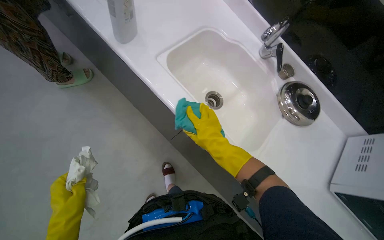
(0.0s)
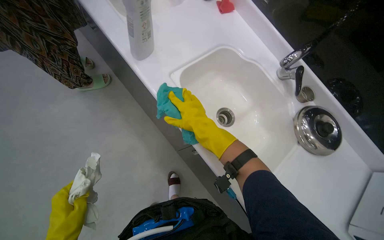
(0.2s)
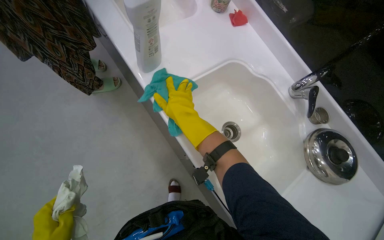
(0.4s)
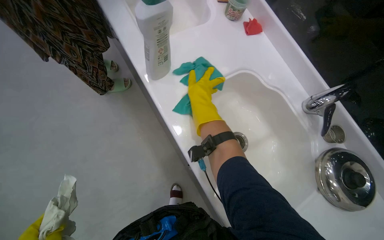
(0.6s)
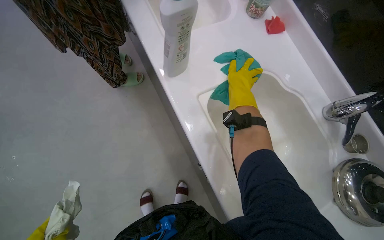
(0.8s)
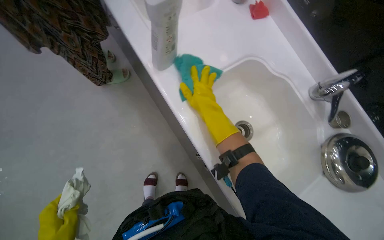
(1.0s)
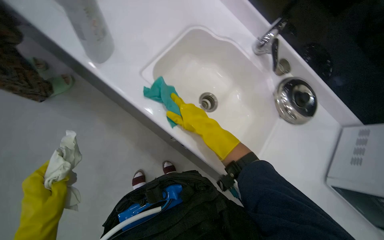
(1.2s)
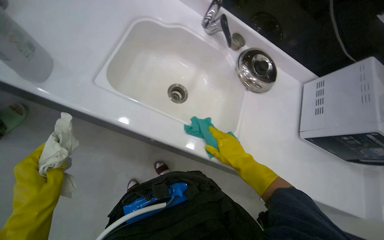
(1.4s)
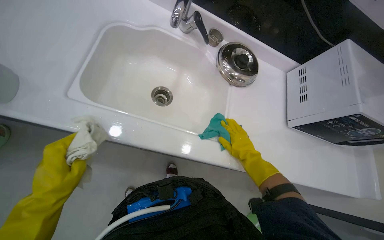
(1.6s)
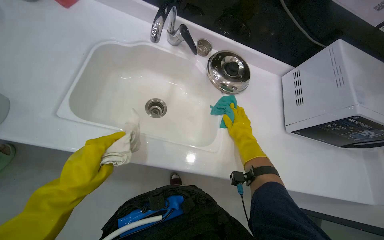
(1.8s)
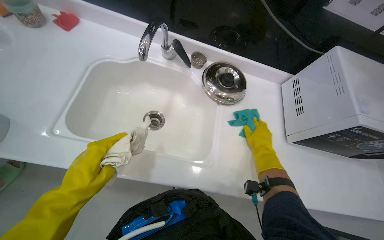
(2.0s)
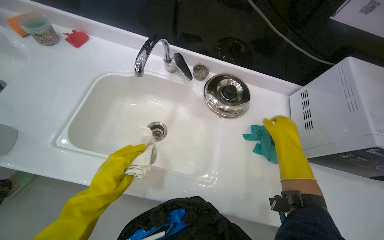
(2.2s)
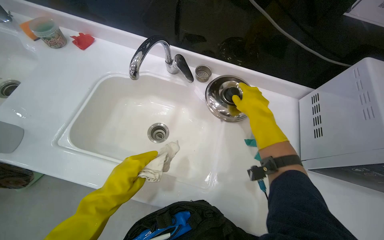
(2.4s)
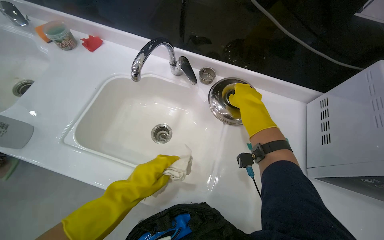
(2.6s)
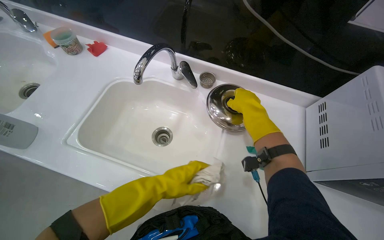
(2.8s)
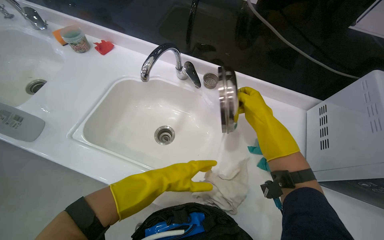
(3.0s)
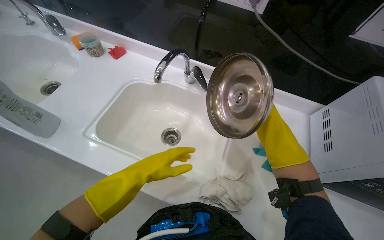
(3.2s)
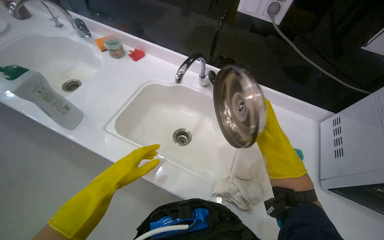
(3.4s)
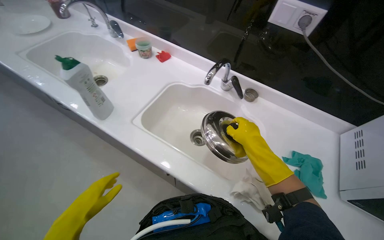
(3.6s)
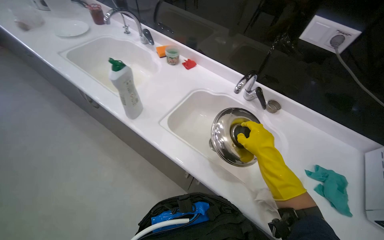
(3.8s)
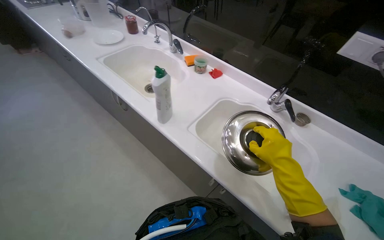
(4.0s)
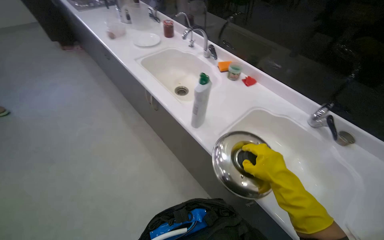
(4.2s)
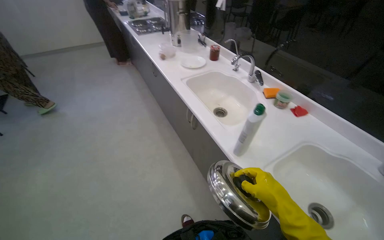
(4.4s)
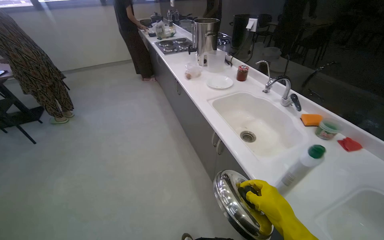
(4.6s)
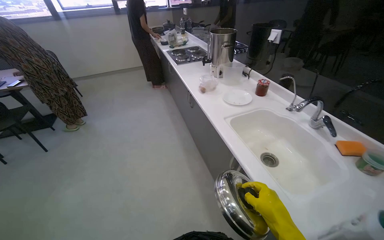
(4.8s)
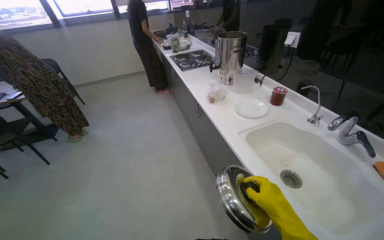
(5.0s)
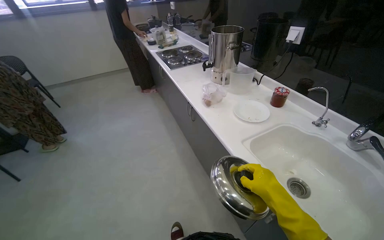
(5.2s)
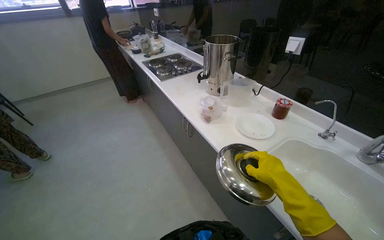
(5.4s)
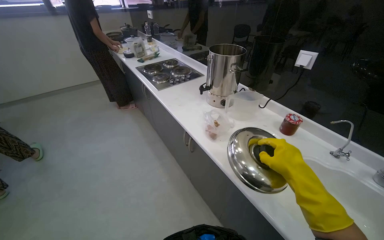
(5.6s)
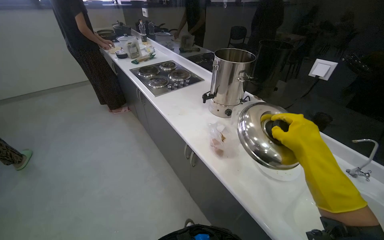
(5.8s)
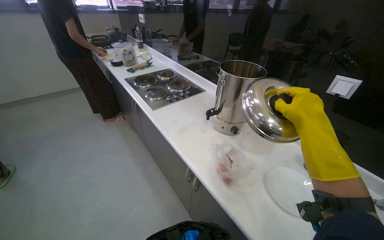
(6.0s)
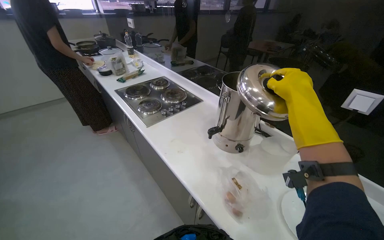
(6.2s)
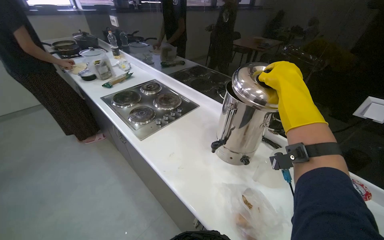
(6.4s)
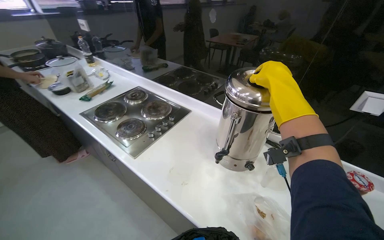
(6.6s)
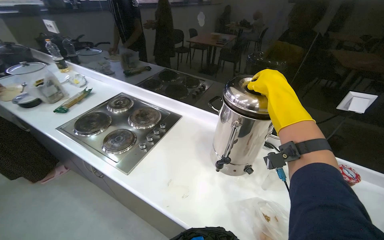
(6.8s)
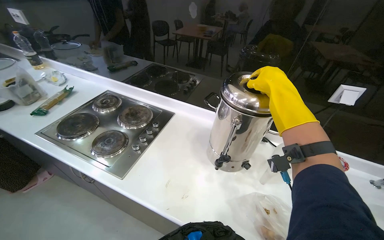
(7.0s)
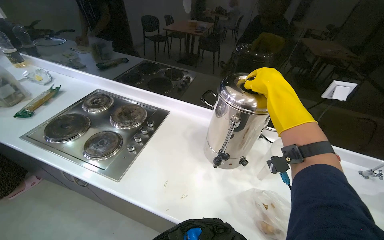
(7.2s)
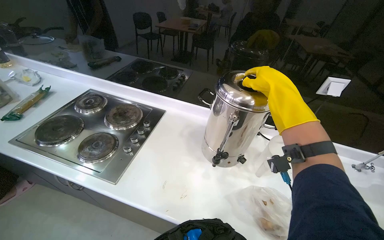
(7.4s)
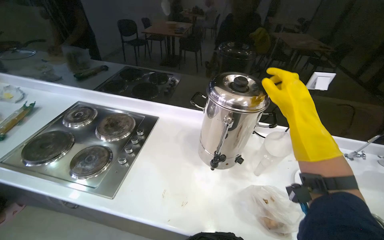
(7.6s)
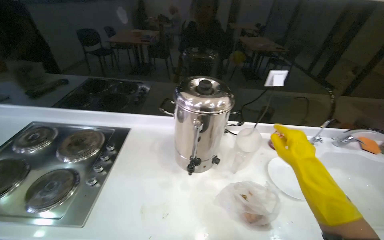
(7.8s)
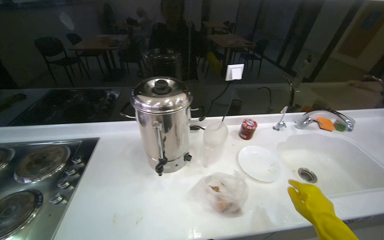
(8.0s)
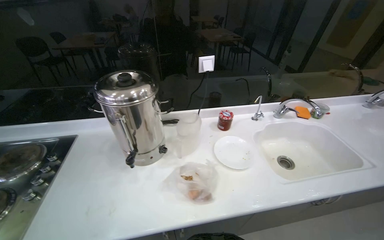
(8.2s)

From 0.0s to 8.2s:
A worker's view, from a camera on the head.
Job: cleaning kitchen.
The whole recording: Cleaning microwave exterior. The worker cleans the exterior surfaces of the microwave with a white cloth.
From 0.0s to 1.6s: The scene rotates counterclockwise by some 30 degrees.
From 1.6s to 3.2s: The camera is aimed approximately 20 degrees further to the left. The camera pitches upward, by about 15 degrees. The left hand shifts approximately 30 cm to the right. Meanwhile the right hand moves up the picture and to the right, some 30 cm.
From 3.2s to 5.0s: The camera travels approximately 80 cm. The head turns to the left by roughly 50 degrees. The wearer looks some 25 degrees further upward.
From 5.0s to 6.6s: The wearer moves approximately 1 m. The wearer looks about 35 degrees further to the right.
From 6.6s to 8.2s: The wearer looks approximately 45 degrees further to the right.

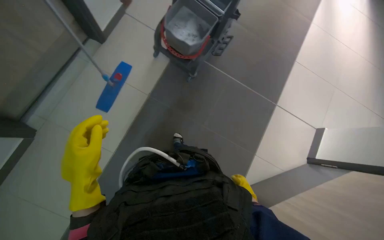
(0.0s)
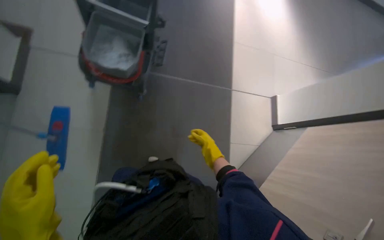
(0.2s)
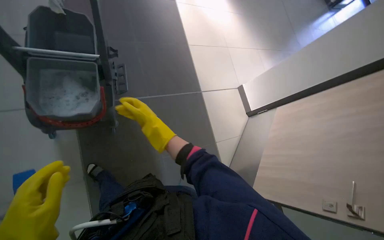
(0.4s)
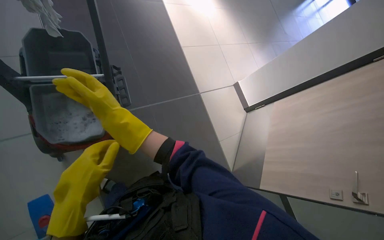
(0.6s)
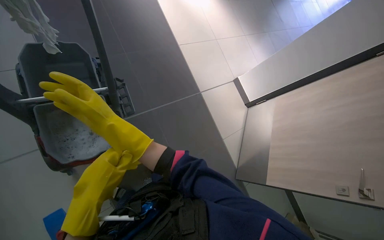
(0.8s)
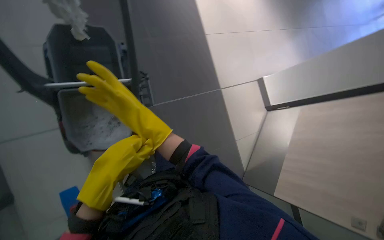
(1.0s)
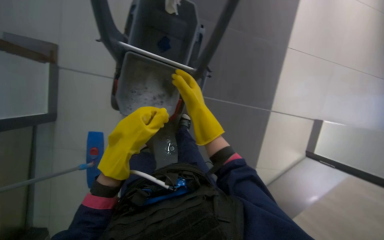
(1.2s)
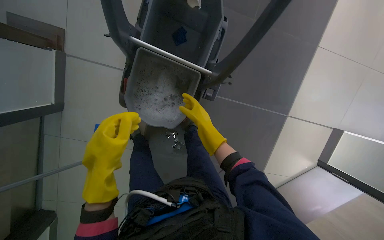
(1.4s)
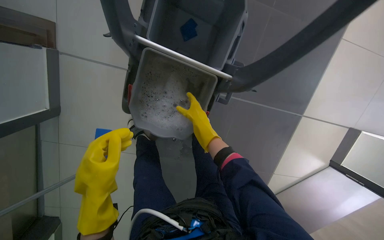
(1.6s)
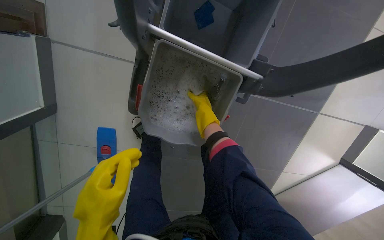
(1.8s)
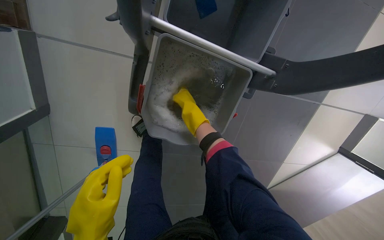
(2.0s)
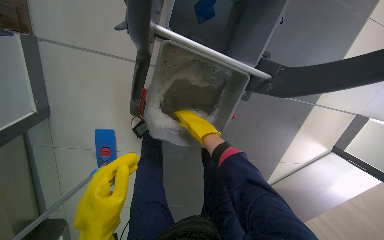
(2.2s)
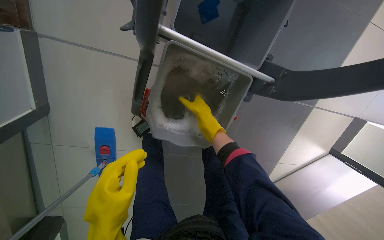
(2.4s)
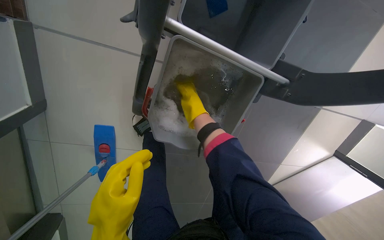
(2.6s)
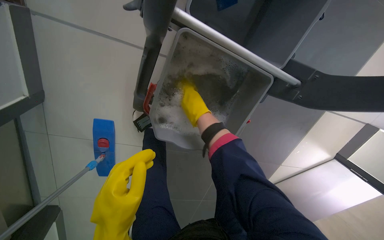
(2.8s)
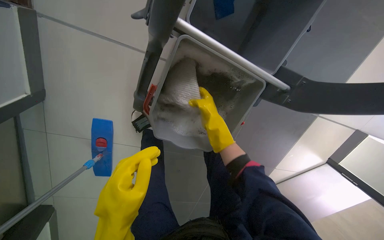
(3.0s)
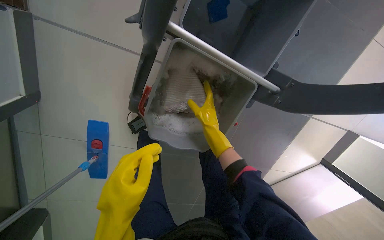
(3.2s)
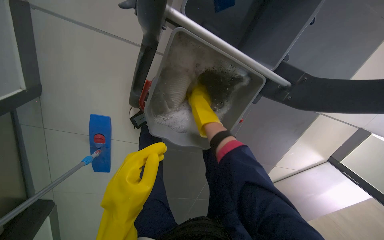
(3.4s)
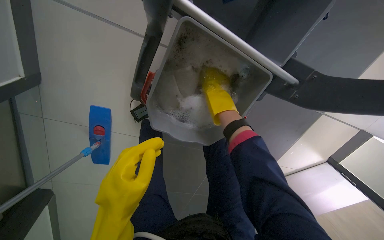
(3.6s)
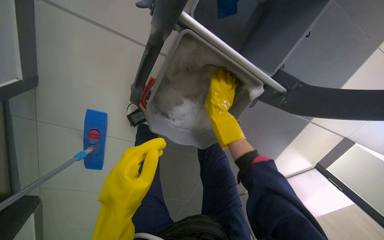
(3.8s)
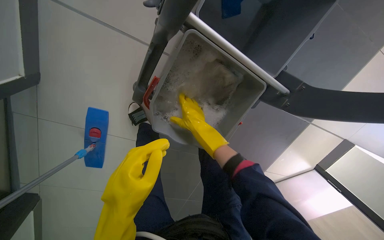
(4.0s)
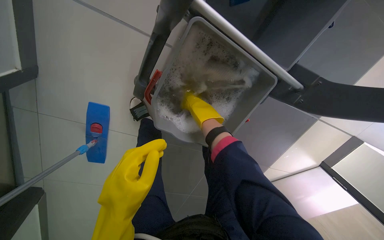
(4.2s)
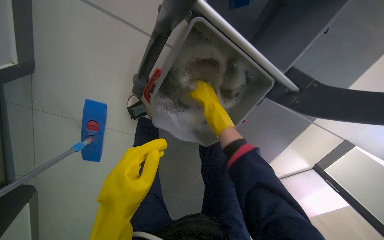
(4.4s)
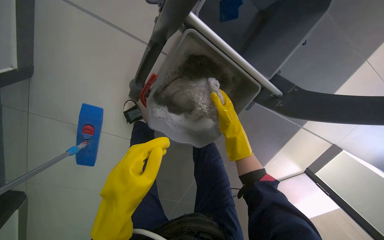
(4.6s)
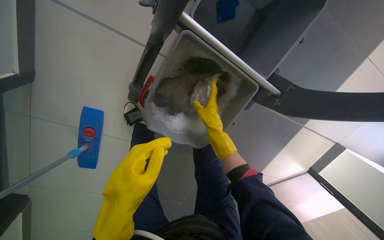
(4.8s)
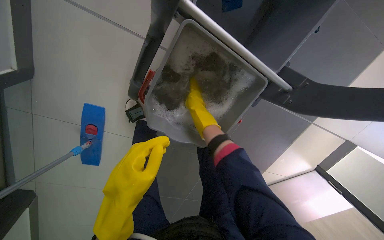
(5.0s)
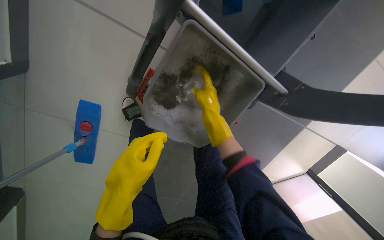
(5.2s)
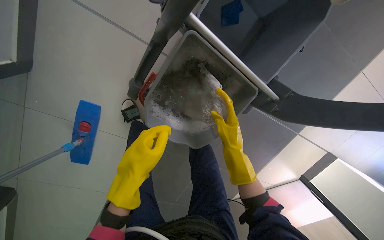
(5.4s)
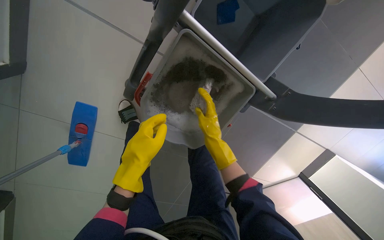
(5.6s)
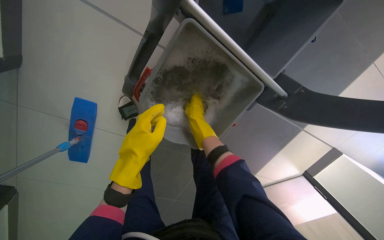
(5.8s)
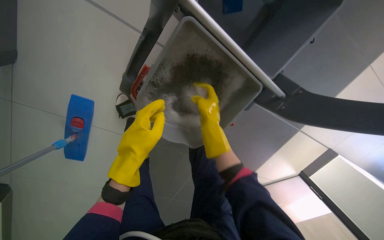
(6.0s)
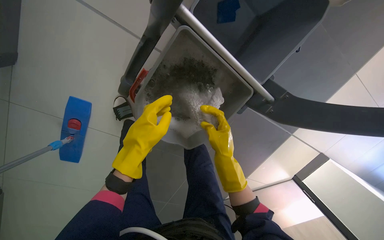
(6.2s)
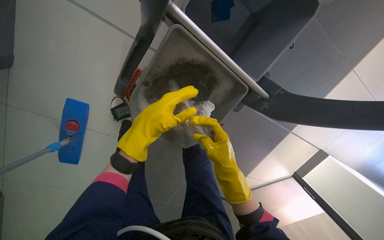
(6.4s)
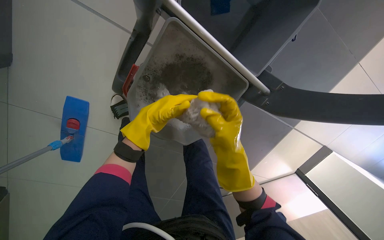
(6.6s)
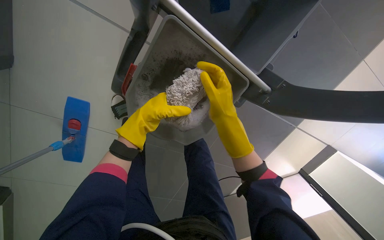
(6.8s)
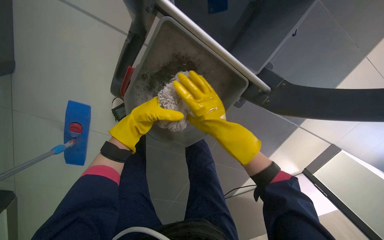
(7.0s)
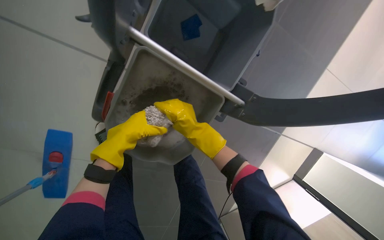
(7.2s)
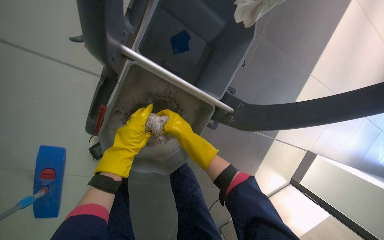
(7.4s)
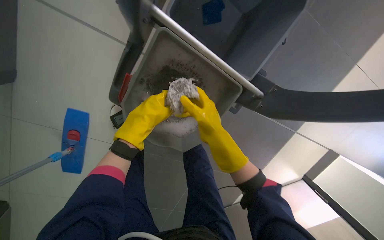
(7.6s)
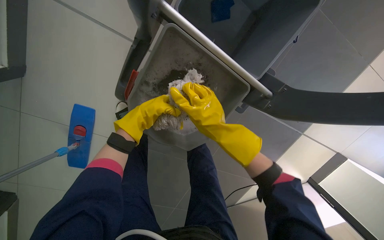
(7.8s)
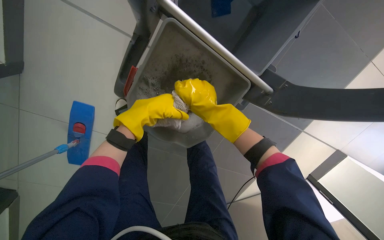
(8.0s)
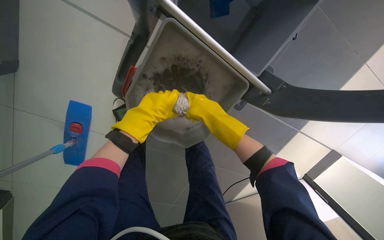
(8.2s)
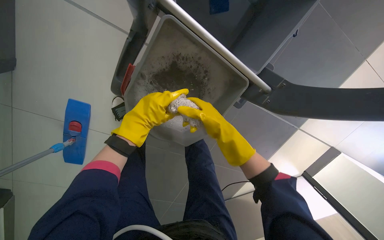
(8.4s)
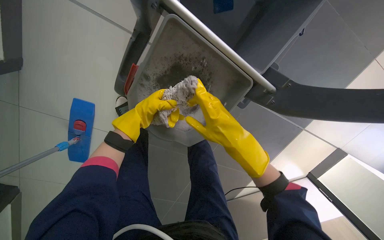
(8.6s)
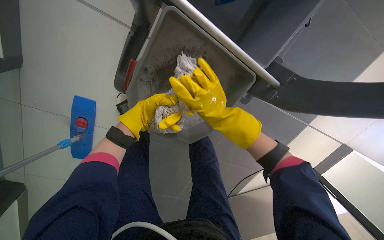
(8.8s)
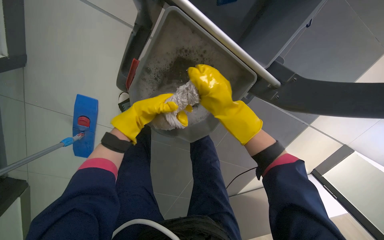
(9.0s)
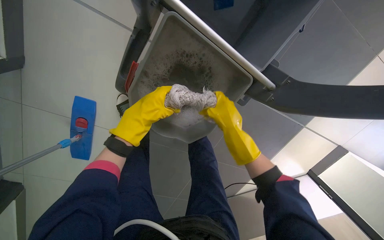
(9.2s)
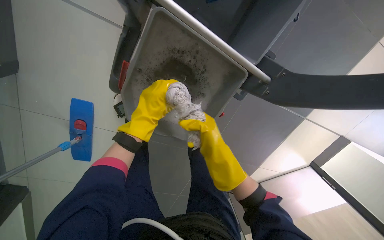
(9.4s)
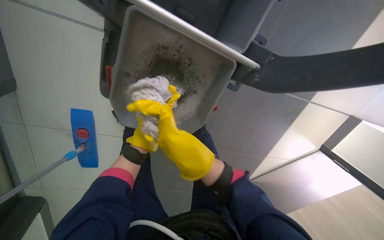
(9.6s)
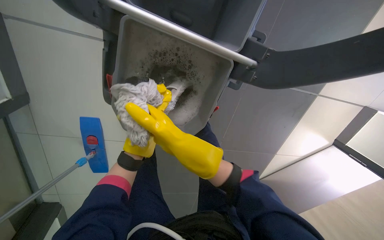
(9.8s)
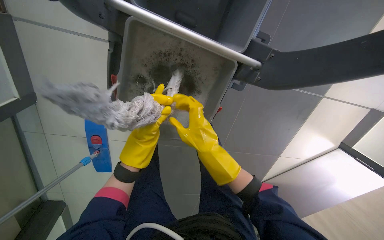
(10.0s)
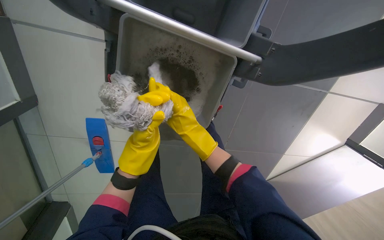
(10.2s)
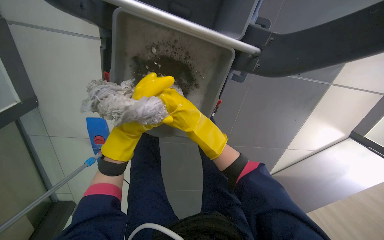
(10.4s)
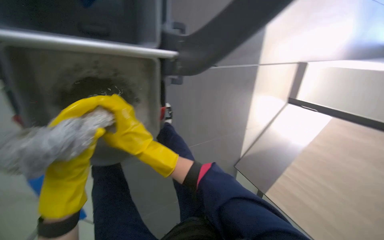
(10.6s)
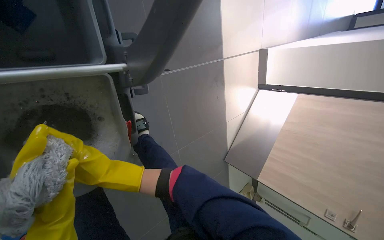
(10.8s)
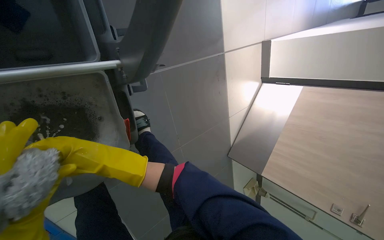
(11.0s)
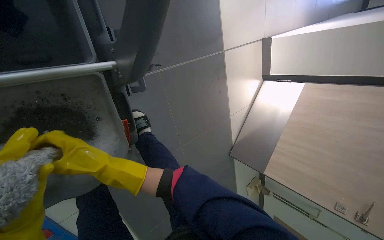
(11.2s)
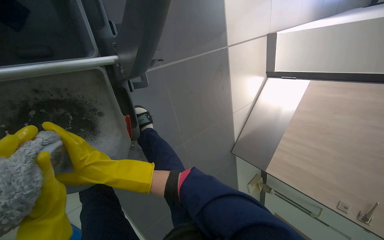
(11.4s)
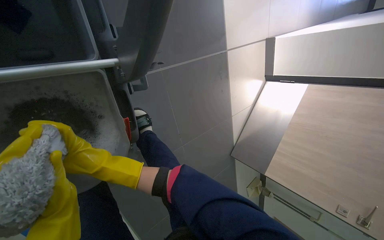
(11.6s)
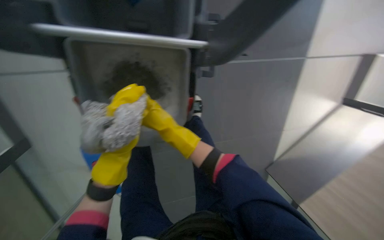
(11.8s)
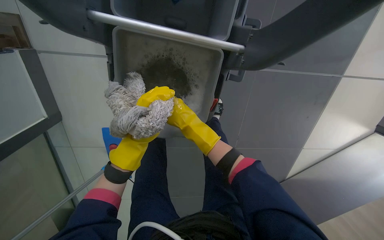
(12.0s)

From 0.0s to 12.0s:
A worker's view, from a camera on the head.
Job: preparing cleaning supplies.
The whole recording: Wringing and attaching mop head. The worker wrings the mop head in the cleaning cart and attaches it to the mop handle.
From 1.6s to 3.0s: The wearer looks roughly 10 degrees further downward.
From 3.0s to 4.4s: The right hand travels up the picture and back again, some 10 cm each way.
From 4.4s to 6.0s: The right hand goes nearer and farther, roughly 25 cm each way, reversing 2 times; the left hand shifts some 10 cm up the picture.
From 6.0s to 7.6s: The right hand is displaced nearer to the camera by some 10 cm, and goes down the picture and returns, roughly 10 cm each way. The left hand goes about 15 cm farther from the camera and up the picture.
From 7.6s to 9.0s: The hands stay close to where they were, moving slightly.
From 9.0s to 10.4s: The left hand travels farther from the camera and back again, about 10 cm each way; the right hand travels farther from the camera by some 10 cm, and moves about 15 cm down the picture and comes back.
